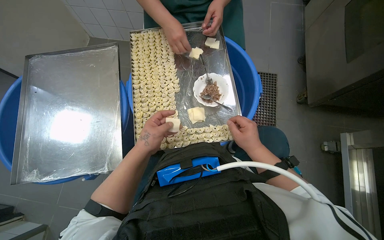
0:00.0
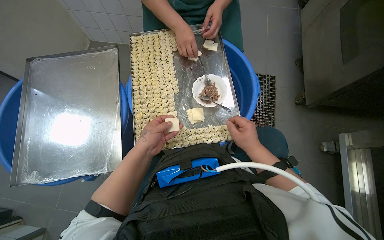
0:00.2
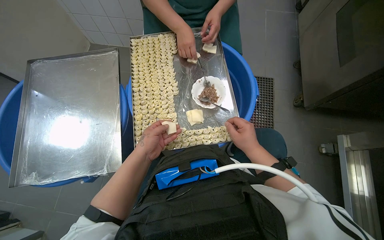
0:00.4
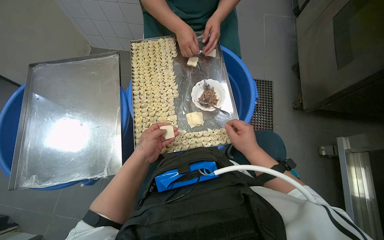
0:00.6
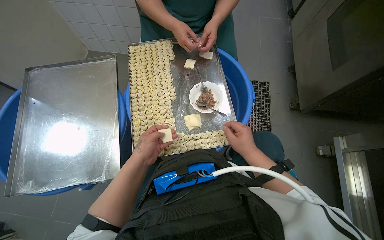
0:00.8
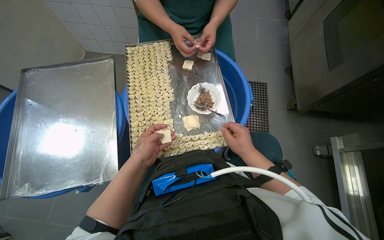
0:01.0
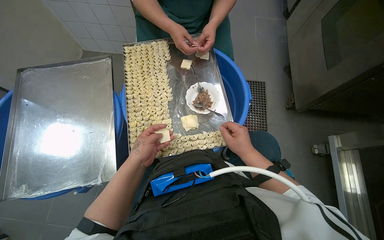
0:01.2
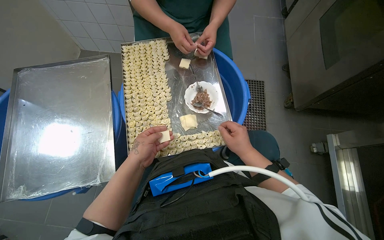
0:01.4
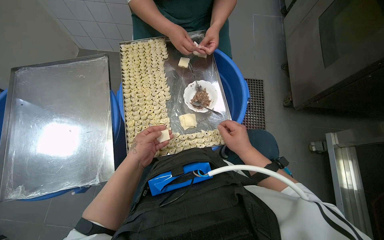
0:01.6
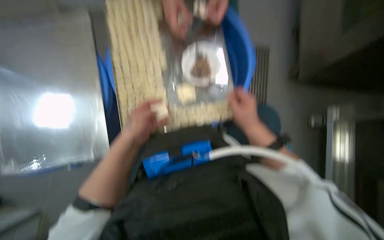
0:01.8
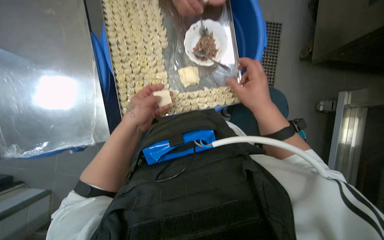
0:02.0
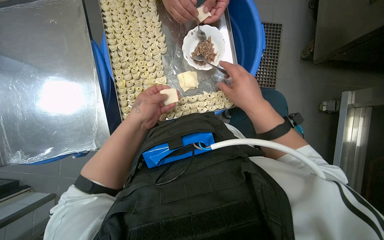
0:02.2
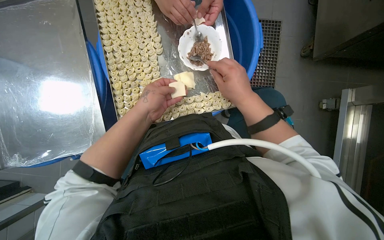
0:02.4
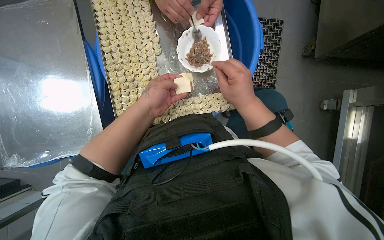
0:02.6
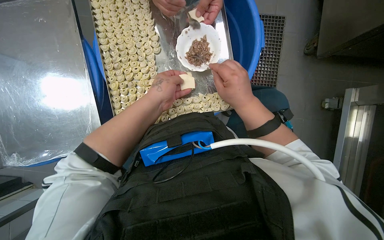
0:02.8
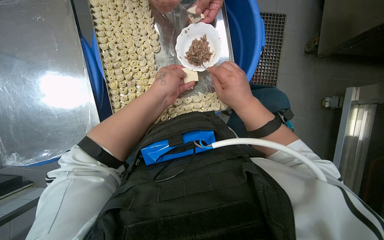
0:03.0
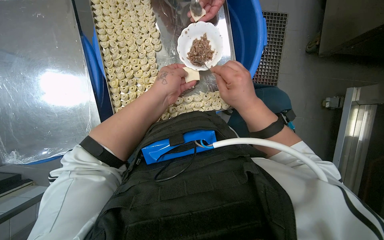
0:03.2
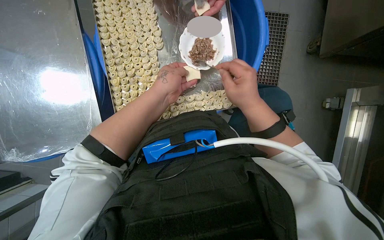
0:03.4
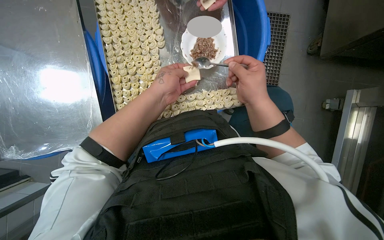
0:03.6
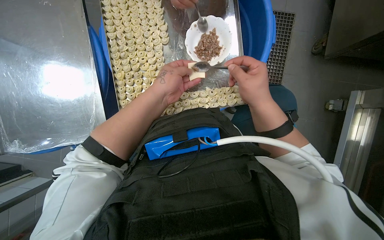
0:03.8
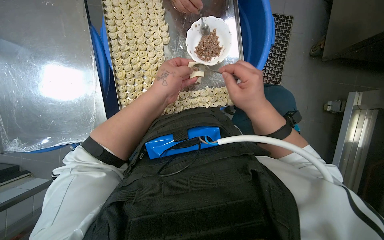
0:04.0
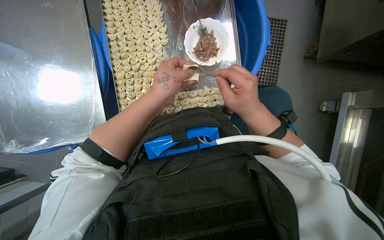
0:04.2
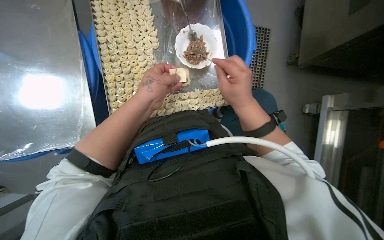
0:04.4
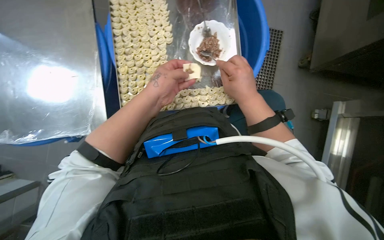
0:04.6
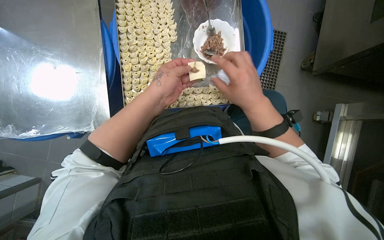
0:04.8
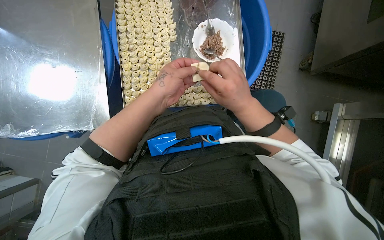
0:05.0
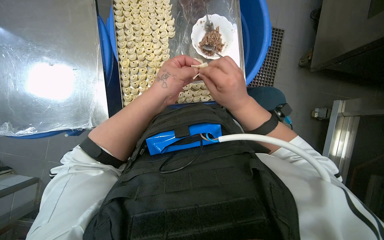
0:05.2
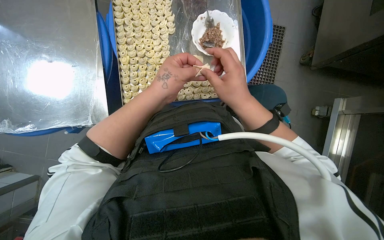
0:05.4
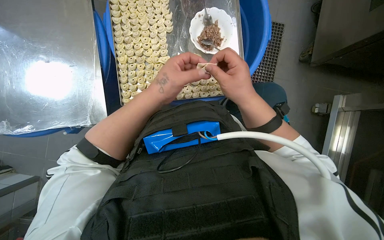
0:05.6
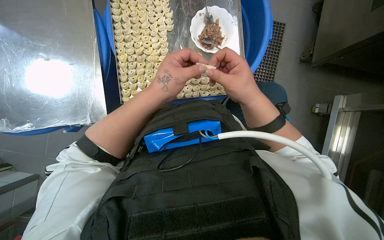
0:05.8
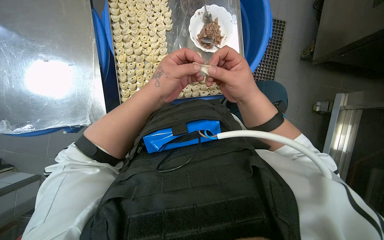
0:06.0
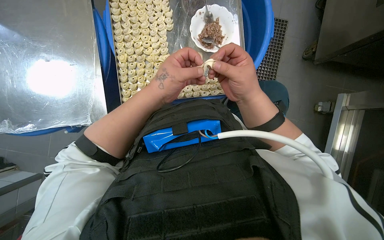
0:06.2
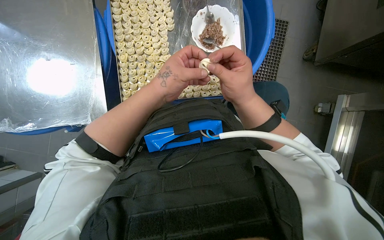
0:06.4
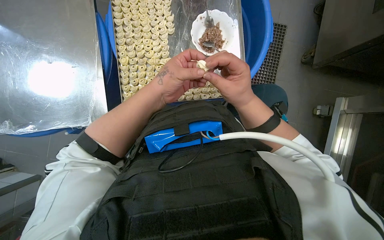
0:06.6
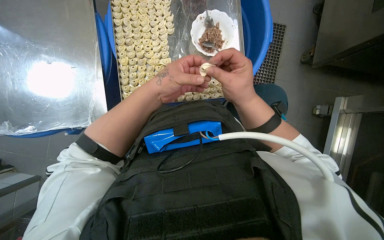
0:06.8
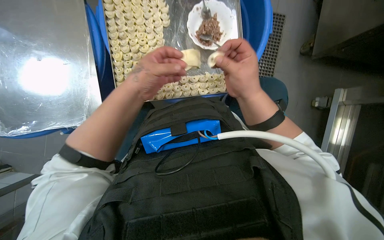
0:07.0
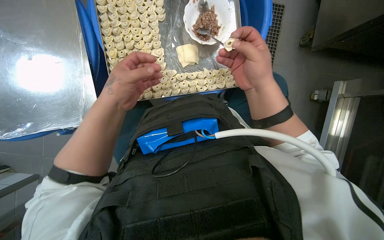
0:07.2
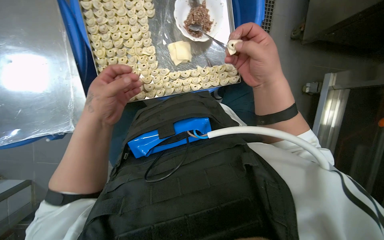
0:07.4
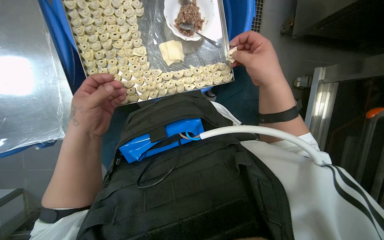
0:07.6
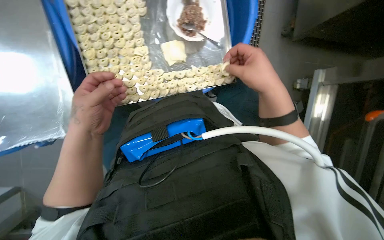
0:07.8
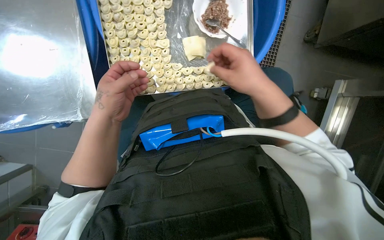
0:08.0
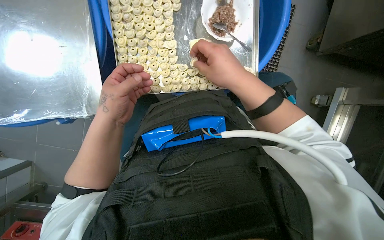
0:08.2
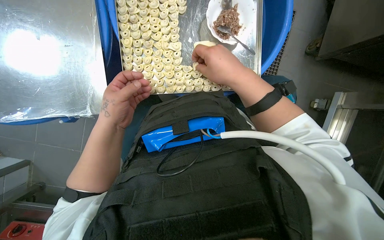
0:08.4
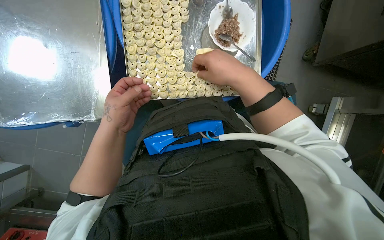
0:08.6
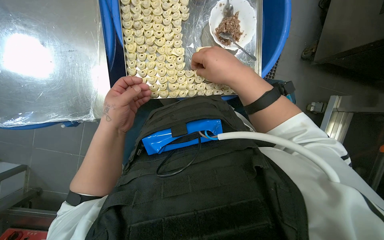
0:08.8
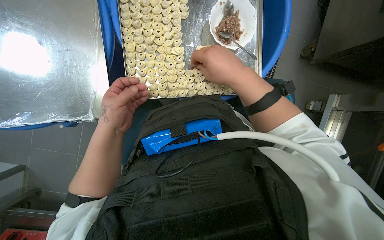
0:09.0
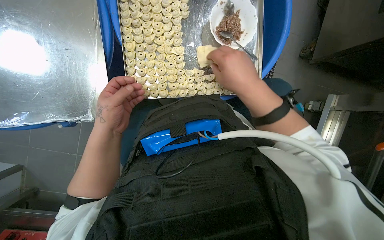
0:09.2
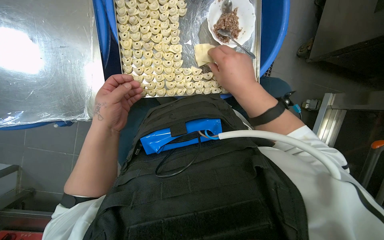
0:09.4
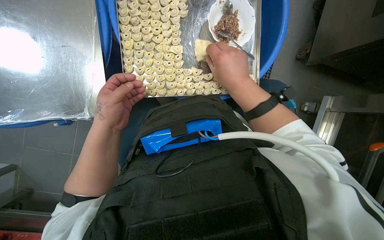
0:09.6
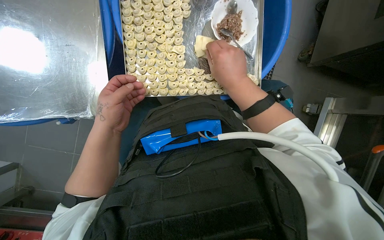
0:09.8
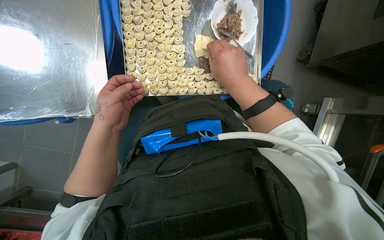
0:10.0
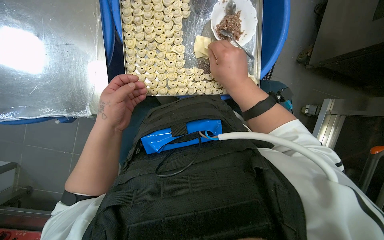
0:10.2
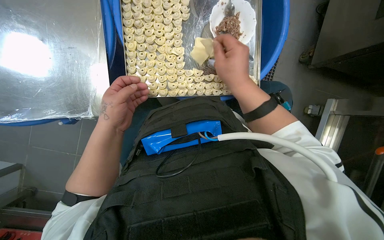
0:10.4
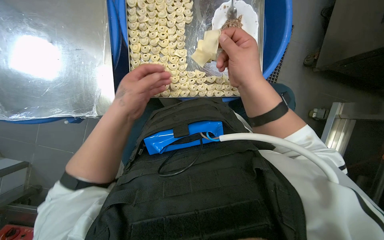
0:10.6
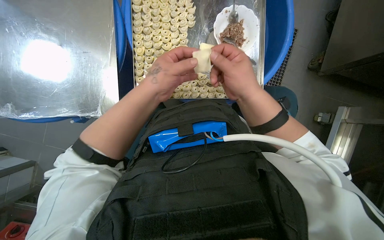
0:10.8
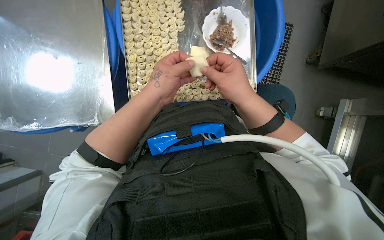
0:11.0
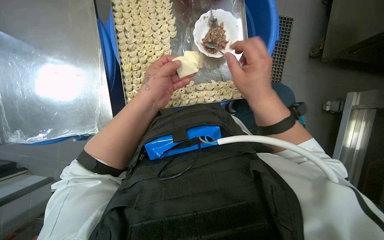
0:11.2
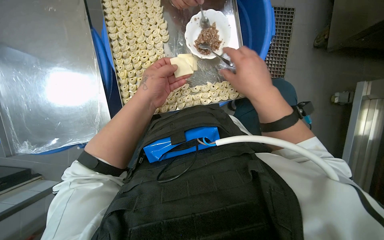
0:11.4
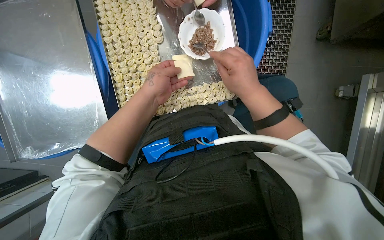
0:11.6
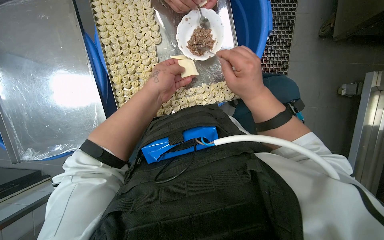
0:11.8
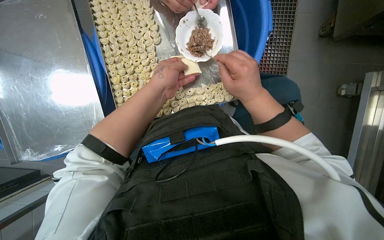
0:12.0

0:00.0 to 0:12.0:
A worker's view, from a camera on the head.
Job: preparing food.
The whole recording: Filling dough pieces with meat. The worker continues to fill dough pieces with meat and shape them before placing them on a tray.
0:00.0 to 0:01.6: The hands stay close to where they were, moving slightly.
0:01.6 to 0:03.0: The camera pitches downward, by roughly 15 degrees. The left hand moves to the right, approximately 10 cm.
0:03.0 to 0:06.0: The hands make small movements and keep their place.
0:06.0 to 0:07.6: The left hand is displaced to the left by about 10 cm; the right hand travels to the right by about 10 cm.
0:07.6 to 0:09.0: The right hand shifts roughly 20 cm to the left.
0:09.0 to 0:10.4: The hands stay close to where they were, moving slightly.
0:10.4 to 0:12.0: The left hand goes about 25 cm to the right and up the picture.

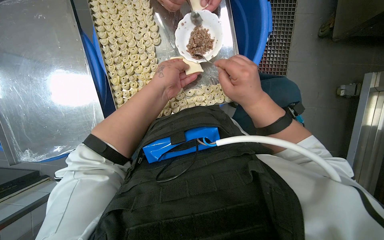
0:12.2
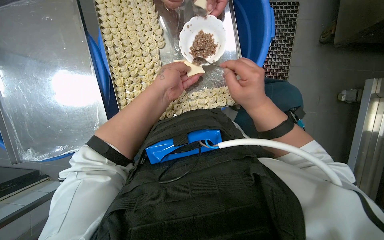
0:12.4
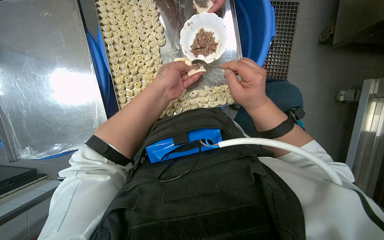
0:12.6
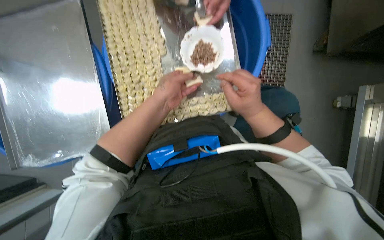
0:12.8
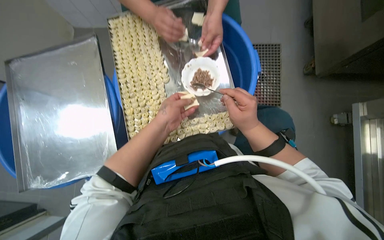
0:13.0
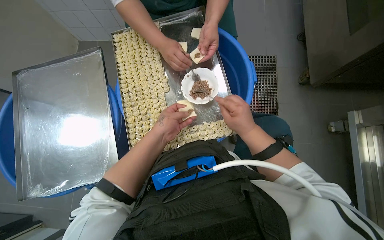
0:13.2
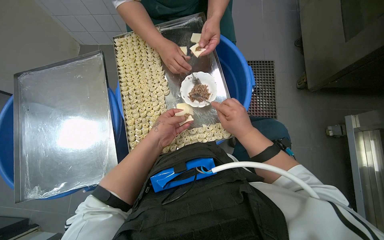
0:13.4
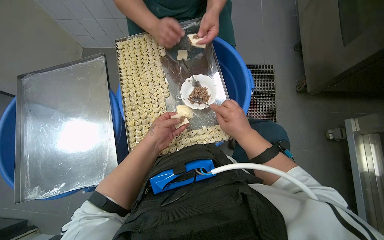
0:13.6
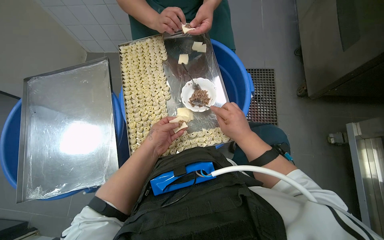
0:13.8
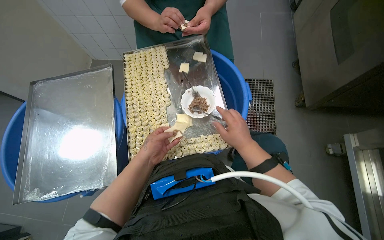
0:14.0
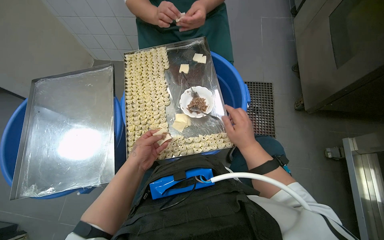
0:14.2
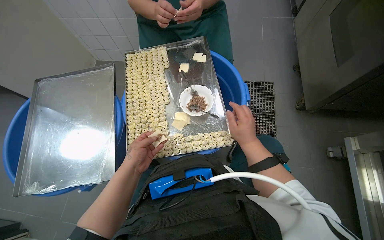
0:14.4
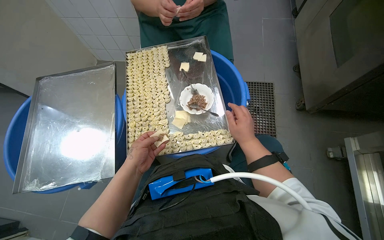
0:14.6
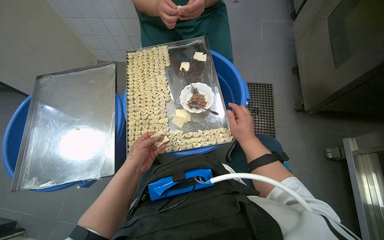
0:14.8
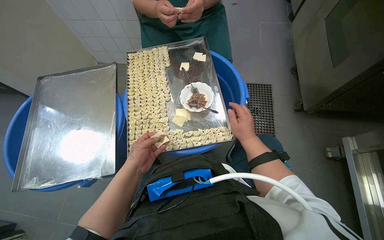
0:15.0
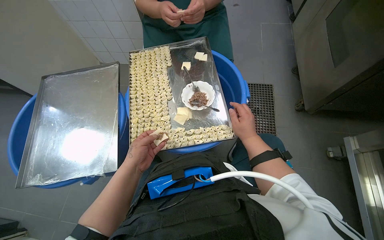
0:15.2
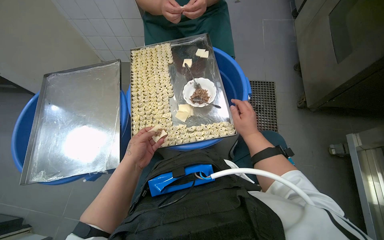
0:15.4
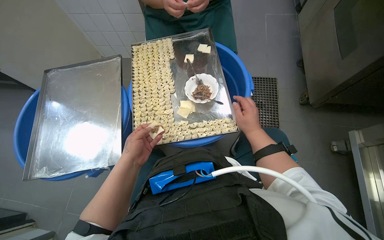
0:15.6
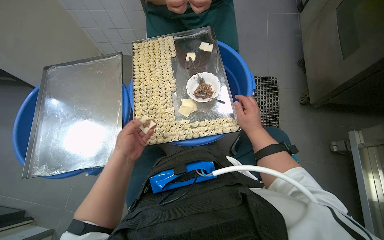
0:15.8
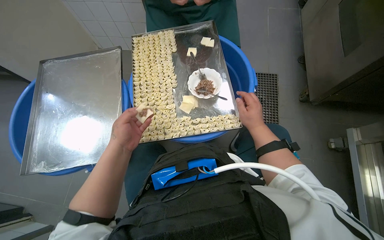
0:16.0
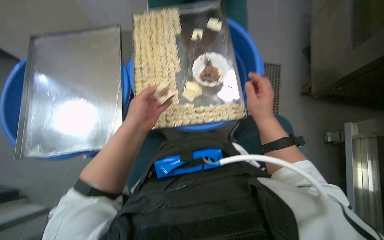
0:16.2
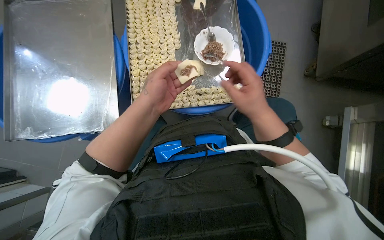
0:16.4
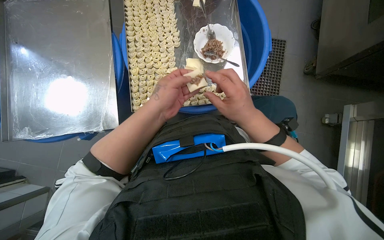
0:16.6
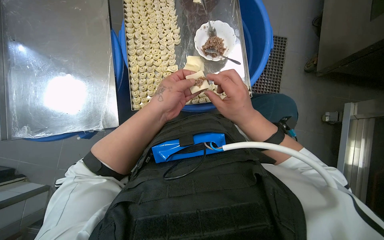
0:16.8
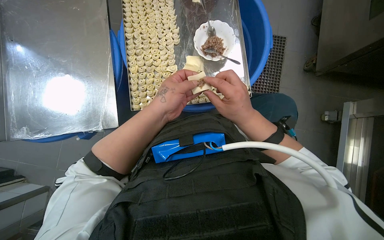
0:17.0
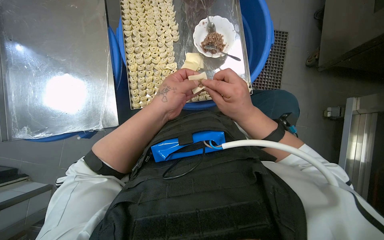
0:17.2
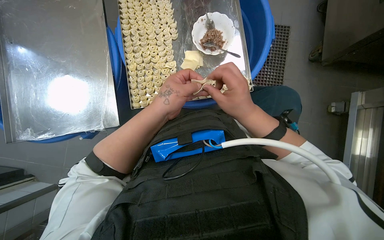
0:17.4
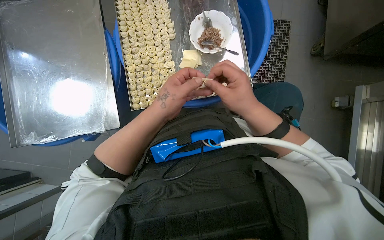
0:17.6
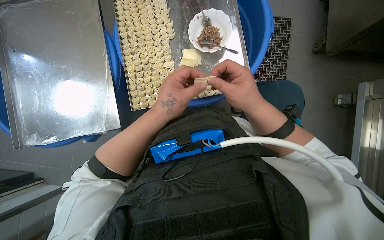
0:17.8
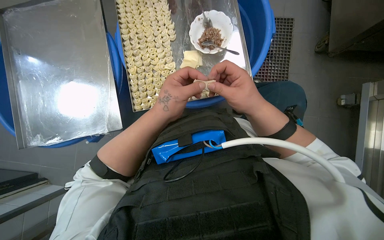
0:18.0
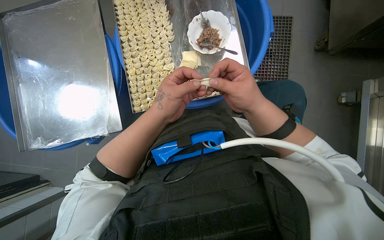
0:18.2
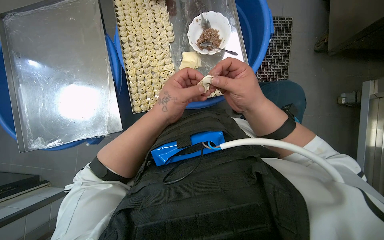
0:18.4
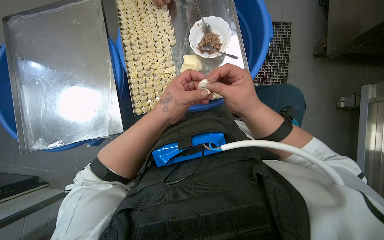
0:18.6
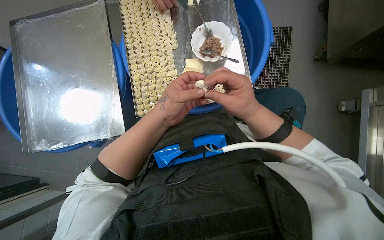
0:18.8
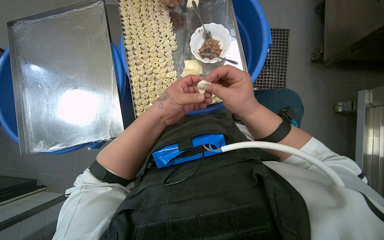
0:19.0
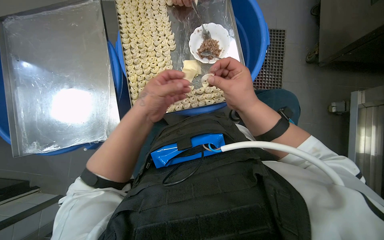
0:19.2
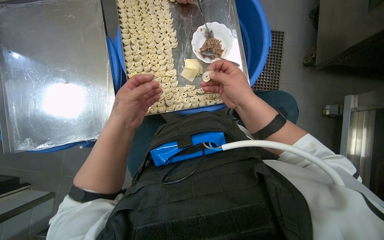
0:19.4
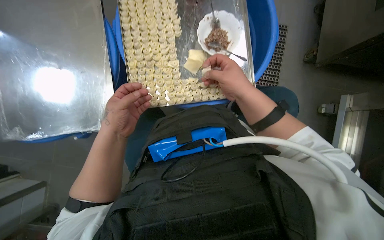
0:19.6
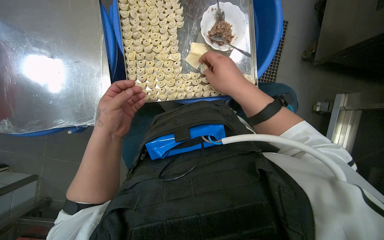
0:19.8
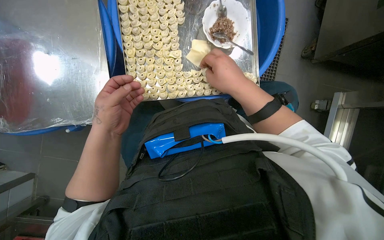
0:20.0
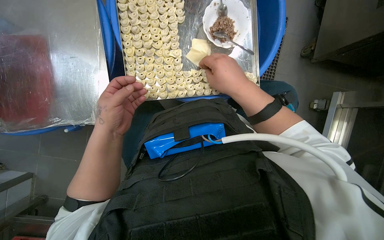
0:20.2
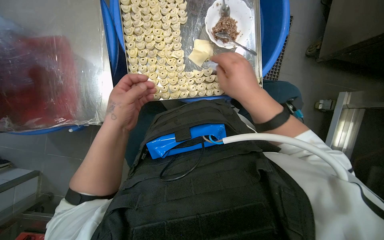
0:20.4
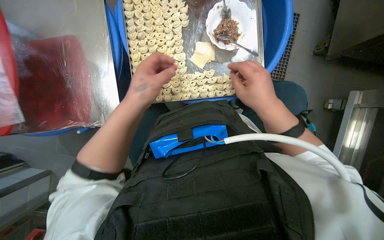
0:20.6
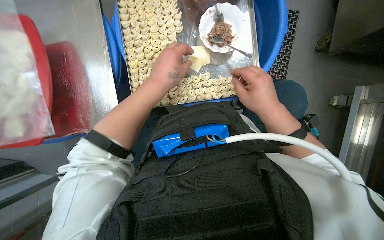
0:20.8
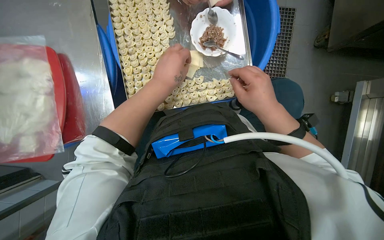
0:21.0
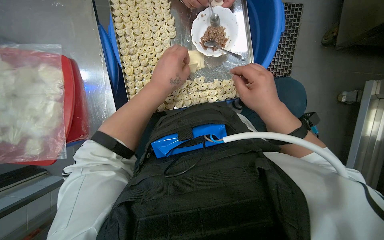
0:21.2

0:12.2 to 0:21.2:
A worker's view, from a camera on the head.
Job: preparing food.
The whole recording: Filling dough pieces with meat. The worker continues to fill dough pieces with meat and shape them before placing them on a tray.
0:12.2 to 0:13.8: The wearer looks some 25 degrees further upward.
0:13.8 to 0:15.2: The left hand travels down the picture by roughly 10 cm.
0:15.2 to 0:16.6: The camera pitches downward, by roughly 15 degrees. The right hand moves to the left, about 10 cm.
0:16.6 to 0:18.2: The hands work in one place, with small movements.
0:18.2 to 0:19.8: The left hand travels to the left by approximately 10 cm.
0:19.8 to 0:21.2: The left hand moves to the right and up the picture, some 15 cm.
